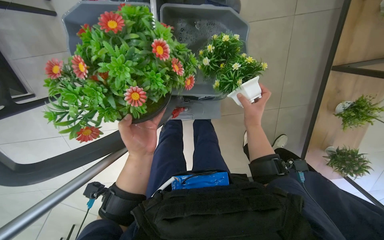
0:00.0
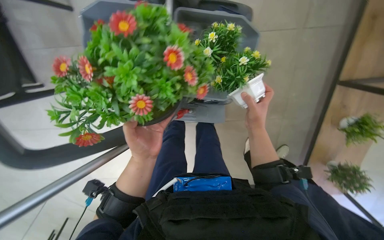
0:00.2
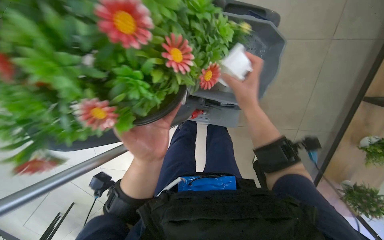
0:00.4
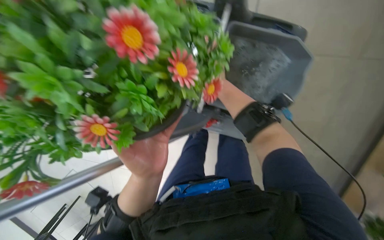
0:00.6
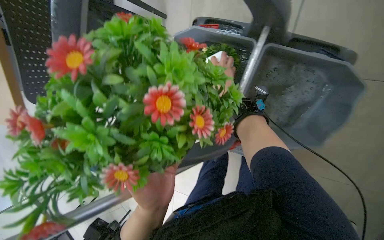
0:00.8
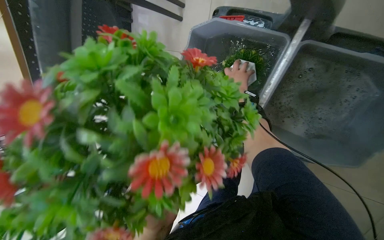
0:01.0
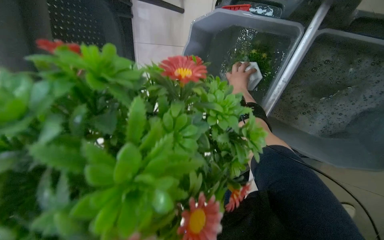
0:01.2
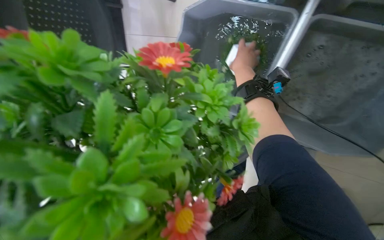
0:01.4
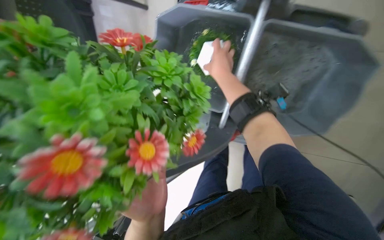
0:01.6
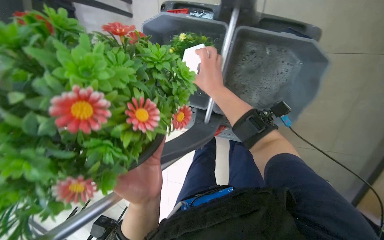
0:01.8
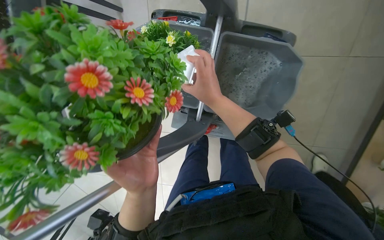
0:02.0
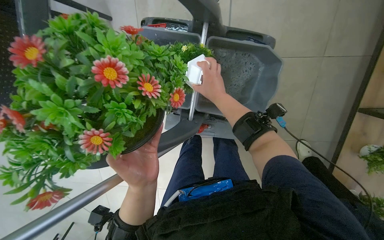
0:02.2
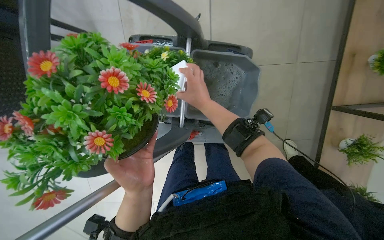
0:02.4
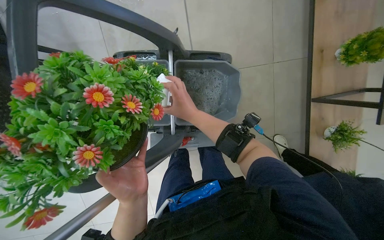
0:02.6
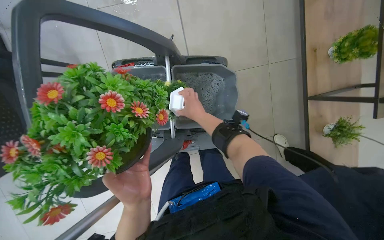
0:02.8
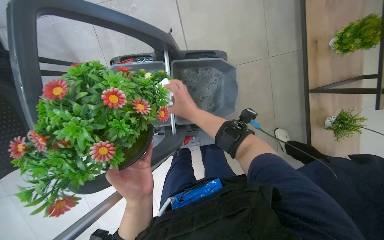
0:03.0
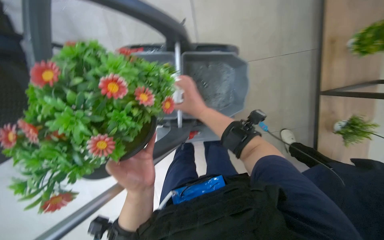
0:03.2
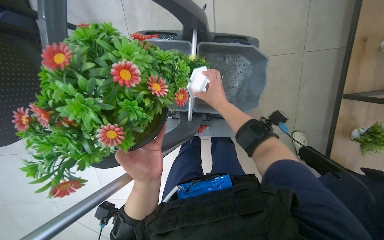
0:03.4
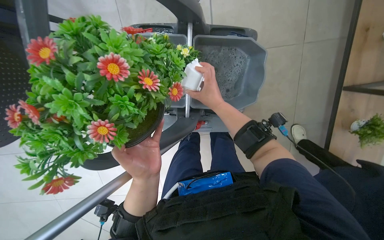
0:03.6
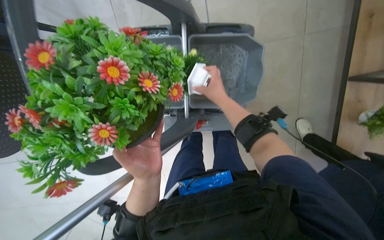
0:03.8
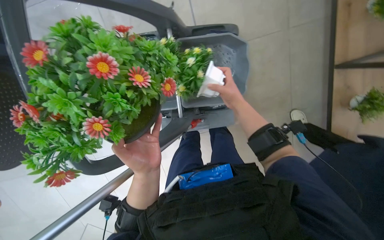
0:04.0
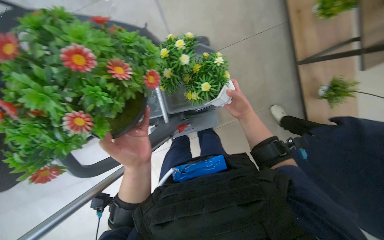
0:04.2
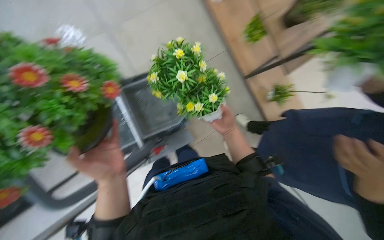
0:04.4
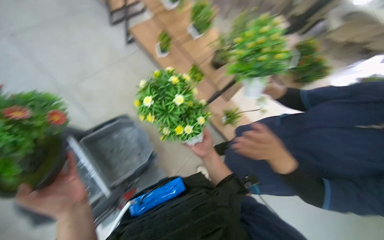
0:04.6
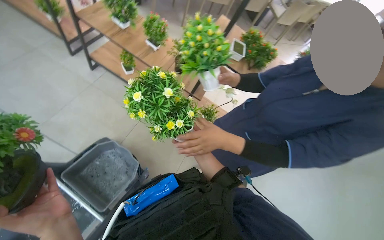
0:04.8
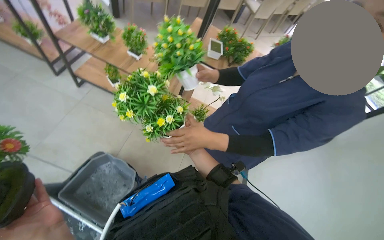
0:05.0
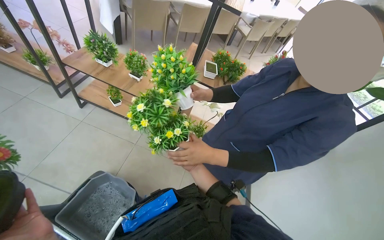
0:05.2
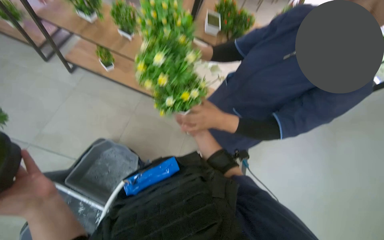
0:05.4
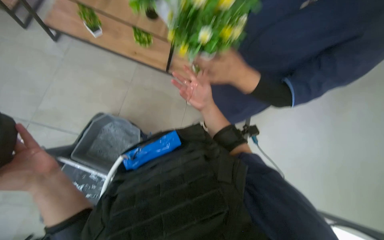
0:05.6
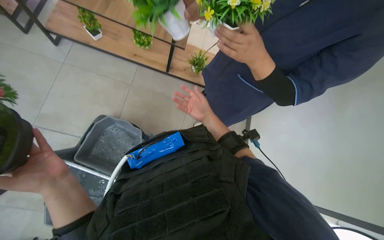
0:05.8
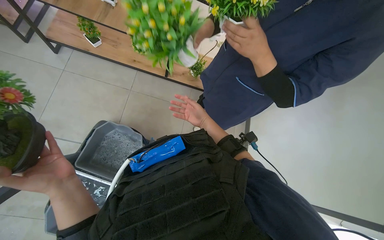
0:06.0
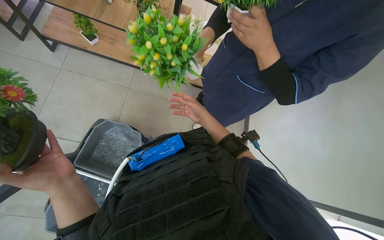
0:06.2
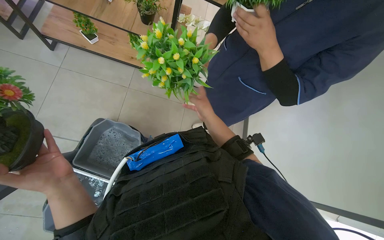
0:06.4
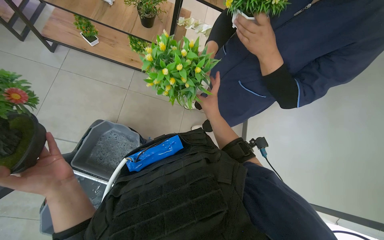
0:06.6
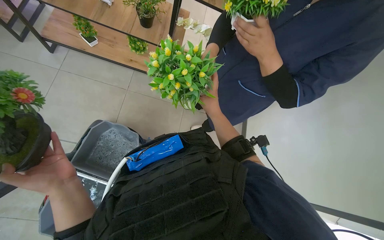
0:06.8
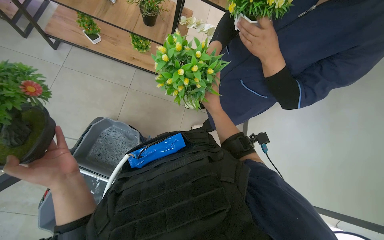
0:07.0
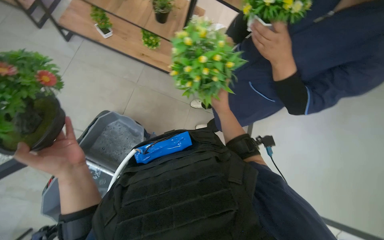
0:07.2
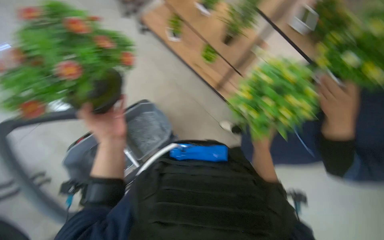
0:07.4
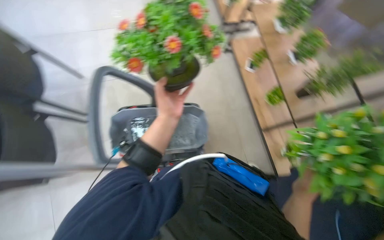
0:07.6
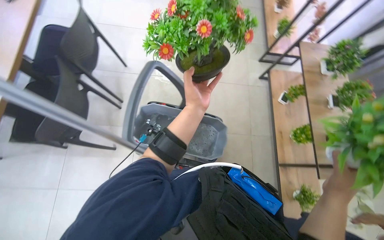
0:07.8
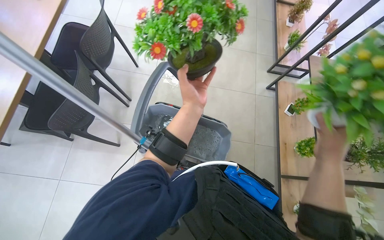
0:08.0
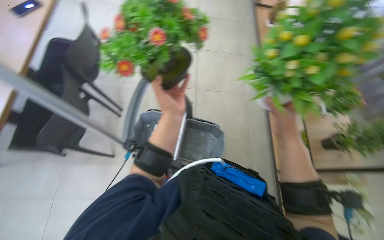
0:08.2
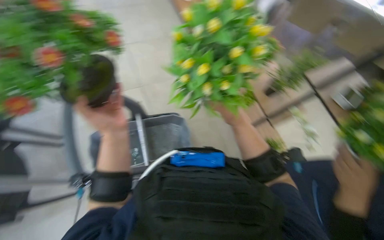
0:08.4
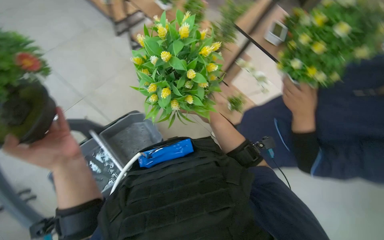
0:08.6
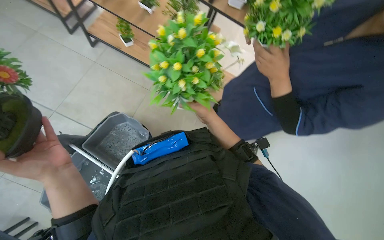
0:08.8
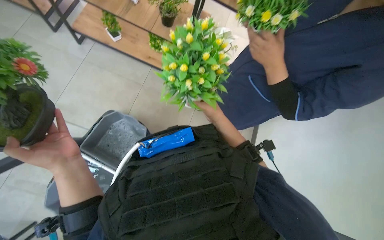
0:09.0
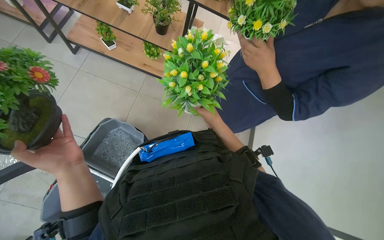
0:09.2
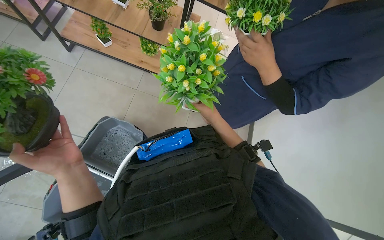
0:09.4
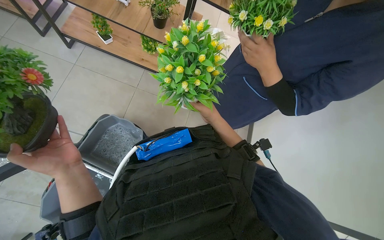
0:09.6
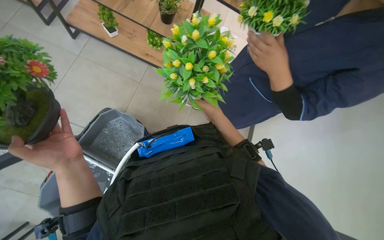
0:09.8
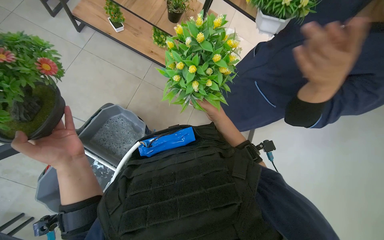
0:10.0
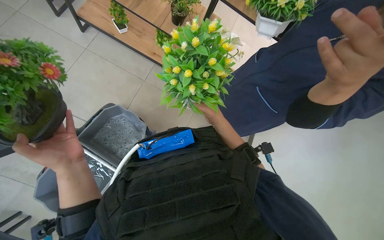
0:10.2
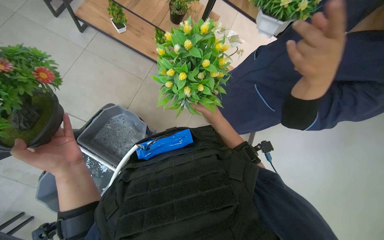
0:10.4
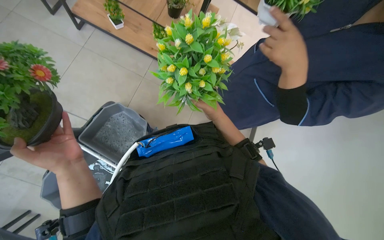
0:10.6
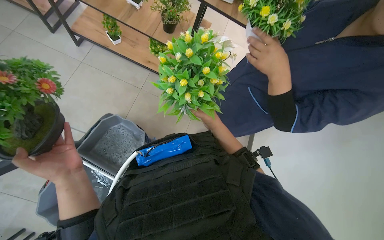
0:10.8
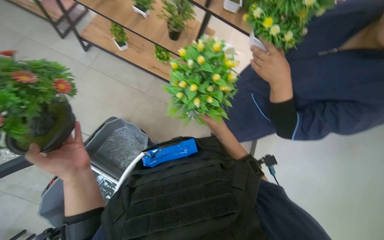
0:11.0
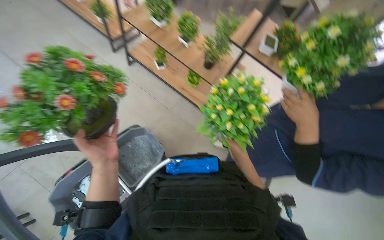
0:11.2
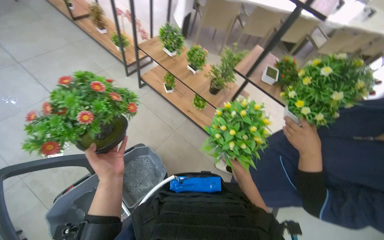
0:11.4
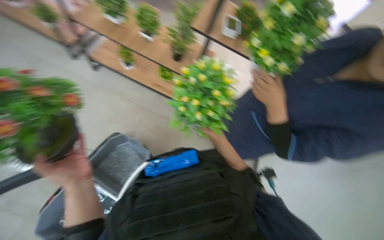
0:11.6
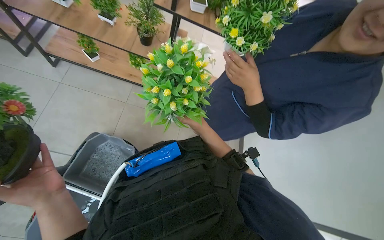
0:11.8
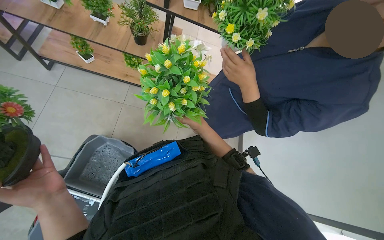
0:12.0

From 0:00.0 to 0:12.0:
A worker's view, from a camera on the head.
Job: wiping surfaces.
The whole recording: Washing potted plants. The worker picks up decorative plants and flowers from a shelf, washes them in a cleaning cart, and places them back on the shelf.
From 0:00.0 to 0:01.6: The wearer's head swings about 20 degrees to the left. The left hand moves down the picture and nearer to the camera, roughly 15 cm. The right hand swings nearer and farther, about 20 cm each way, with 2 reversals.
From 0:01.6 to 0:03.0: The wearer looks approximately 25 degrees further to the right. The right hand shifts roughly 10 cm down the picture. The left hand travels up the picture by some 10 cm.
From 0:03.0 to 0:04.4: The right hand moves to the right and down the picture, approximately 25 cm.
From 0:04.4 to 0:06.0: The wearer looks about 35 degrees further to the right.
From 0:06.0 to 0:07.6: The wearer's head swings roughly 60 degrees to the left.
From 0:07.6 to 0:09.0: The wearer looks some 55 degrees further to the right. The wearer looks some 15 degrees further downward.
From 0:09.0 to 0:10.4: The hands work in one place, with small movements.

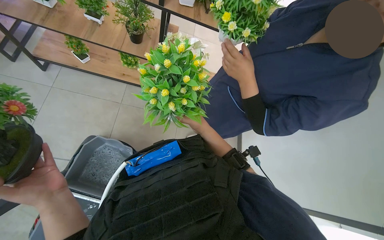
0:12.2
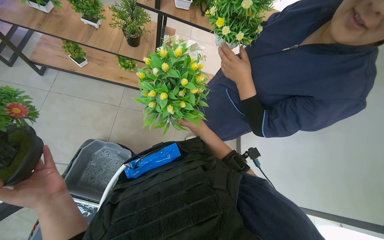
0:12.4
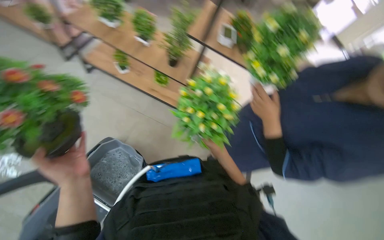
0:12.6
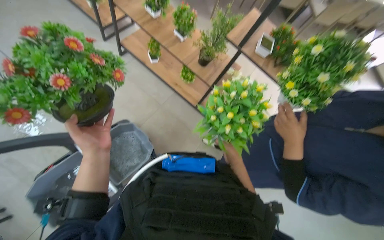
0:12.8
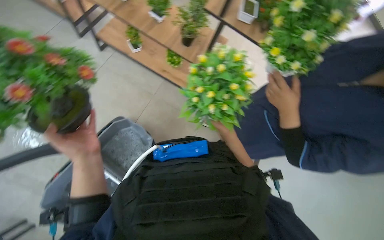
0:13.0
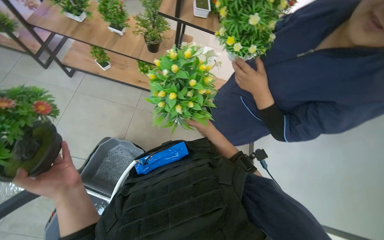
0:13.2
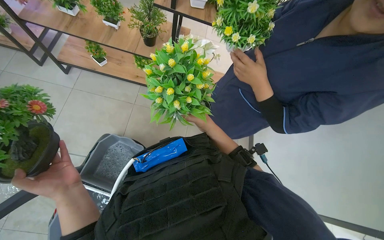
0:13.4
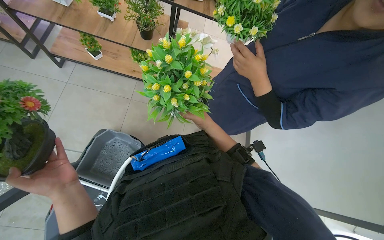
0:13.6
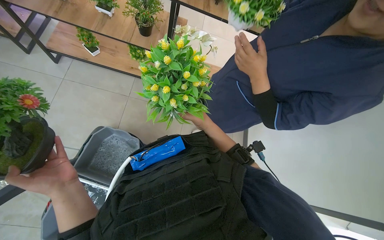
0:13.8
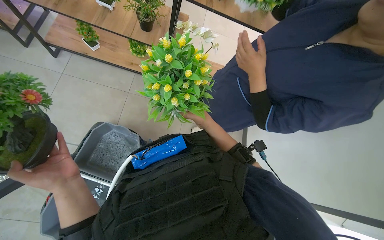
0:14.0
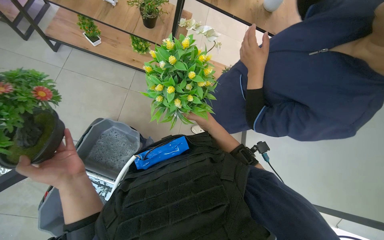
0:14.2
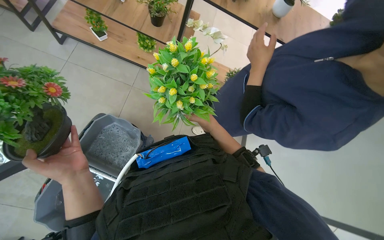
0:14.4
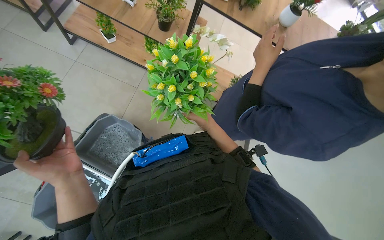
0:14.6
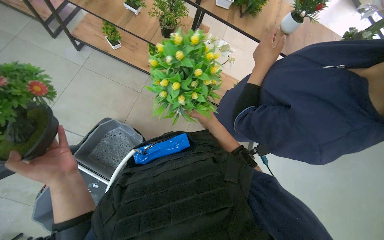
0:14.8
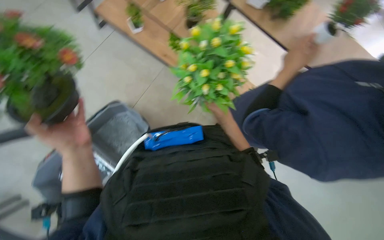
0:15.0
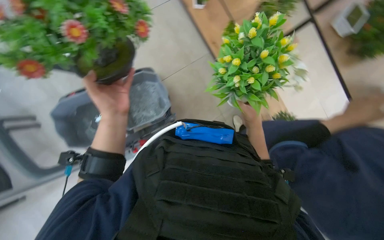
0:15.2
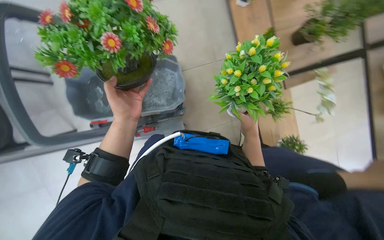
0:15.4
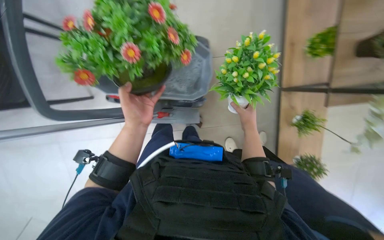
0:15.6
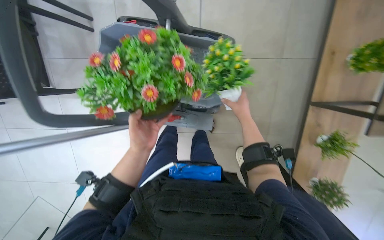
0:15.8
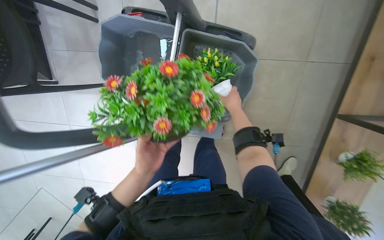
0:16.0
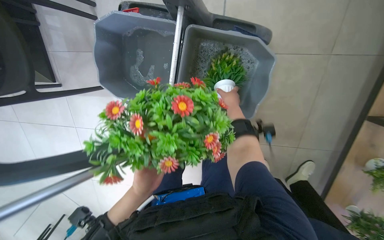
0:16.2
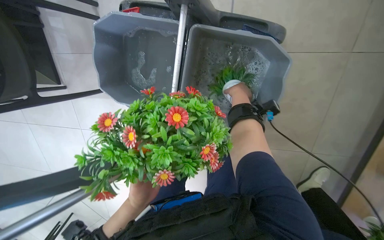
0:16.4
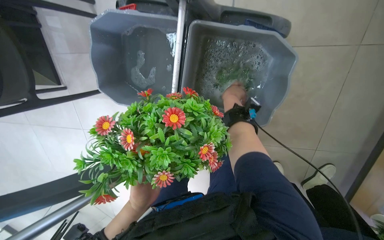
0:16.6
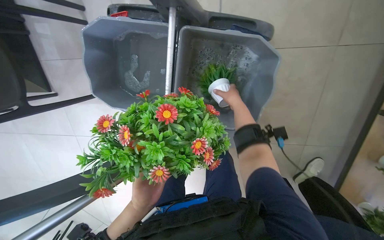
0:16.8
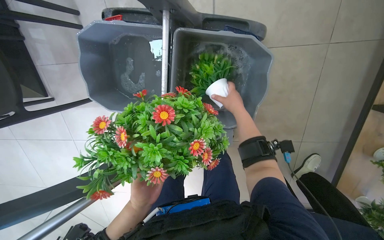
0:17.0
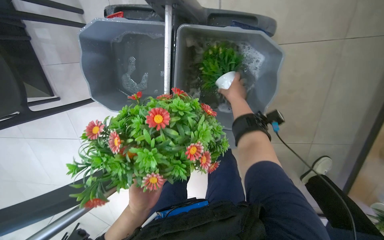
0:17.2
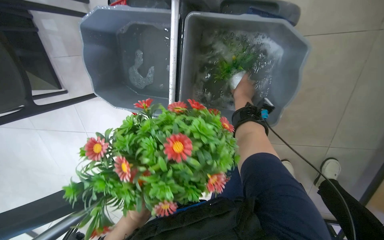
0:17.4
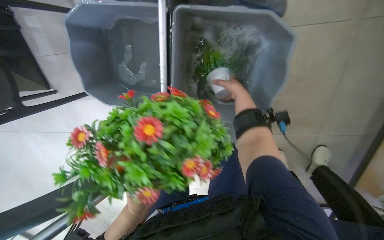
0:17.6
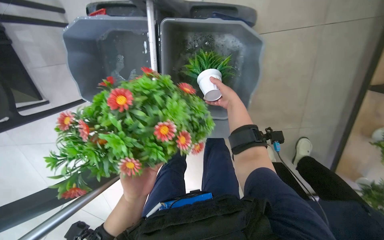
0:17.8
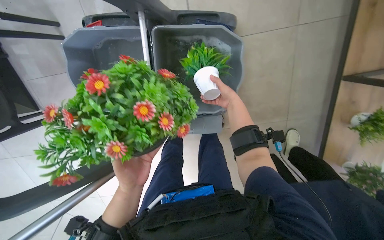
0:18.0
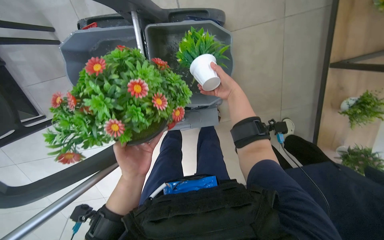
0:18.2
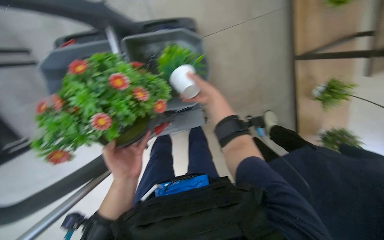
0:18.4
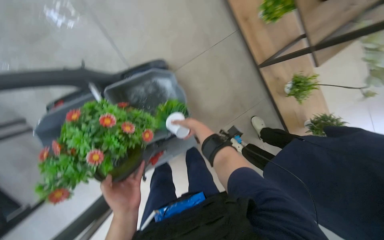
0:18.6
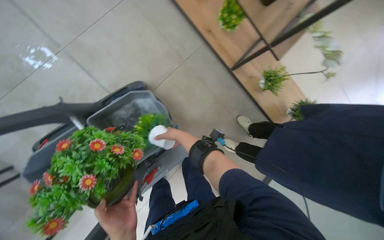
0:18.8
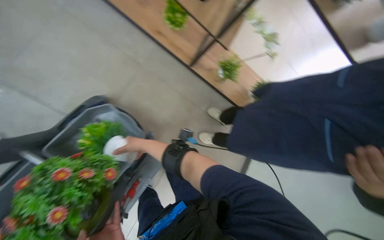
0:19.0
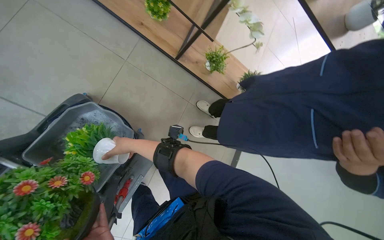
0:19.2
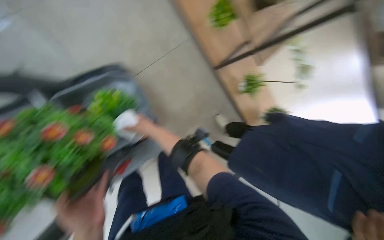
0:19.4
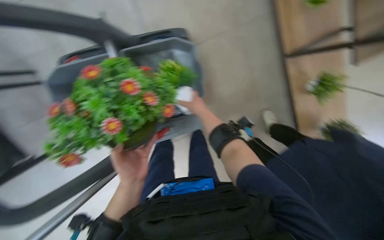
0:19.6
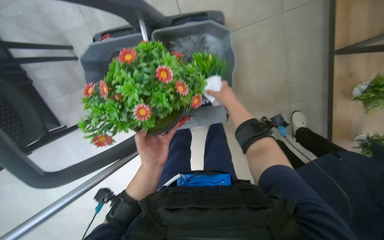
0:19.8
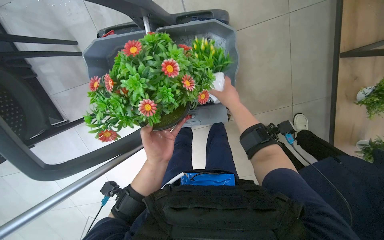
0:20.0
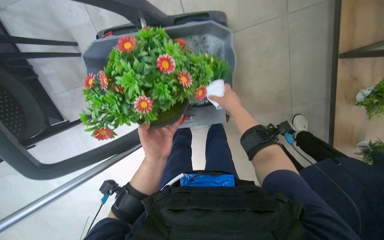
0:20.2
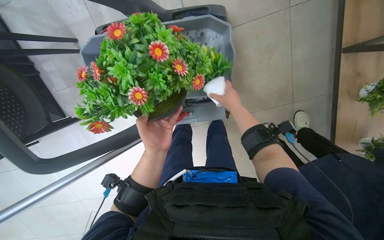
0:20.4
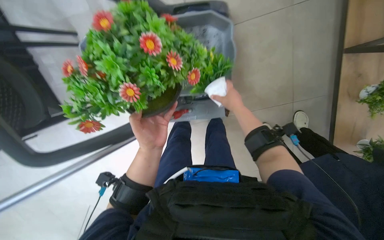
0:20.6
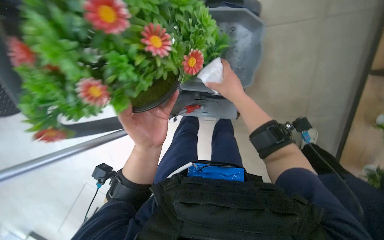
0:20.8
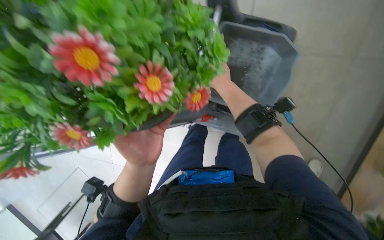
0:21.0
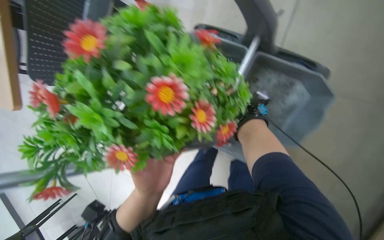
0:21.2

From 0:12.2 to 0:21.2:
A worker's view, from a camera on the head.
Job: wiping surfaces.
The whole recording: Washing potted plants. The worker picks up decorative plants and flowers from a shelf, washes them in a cleaning cart, and places them back on the shelf.
From 0:13.8 to 0:15.2: Everything in view rotates approximately 40 degrees clockwise.
From 0:18.2 to 0:19.8: The view tilts some 15 degrees upward.
From 0:19.8 to 0:21.2: The left hand is displaced down the picture by roughly 15 cm.
